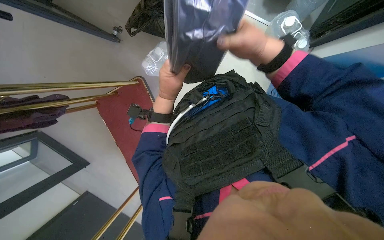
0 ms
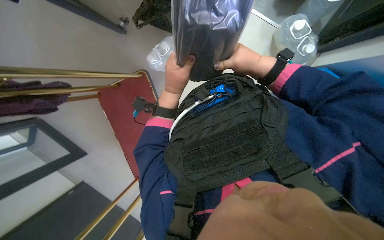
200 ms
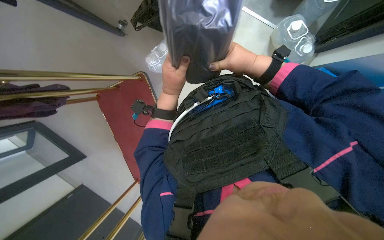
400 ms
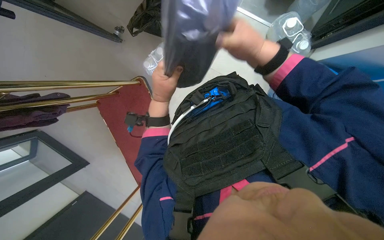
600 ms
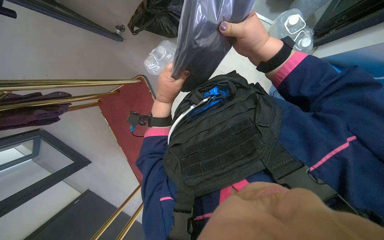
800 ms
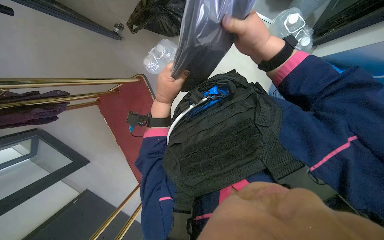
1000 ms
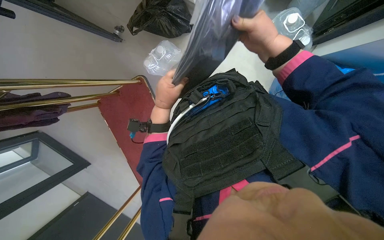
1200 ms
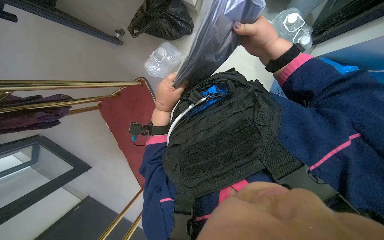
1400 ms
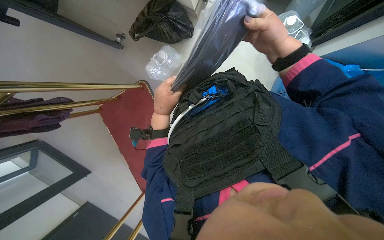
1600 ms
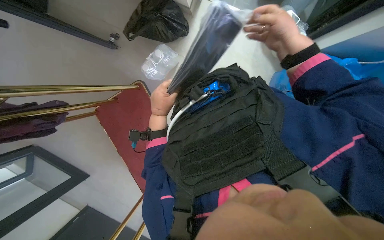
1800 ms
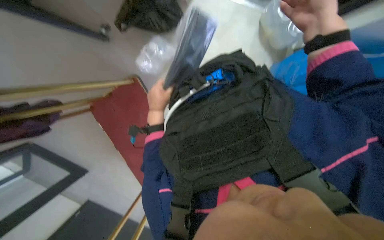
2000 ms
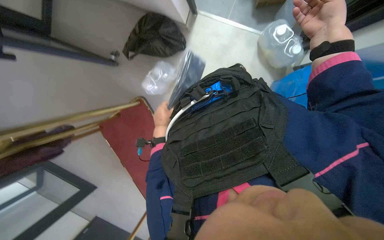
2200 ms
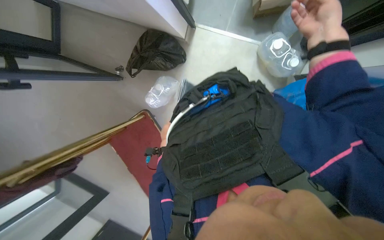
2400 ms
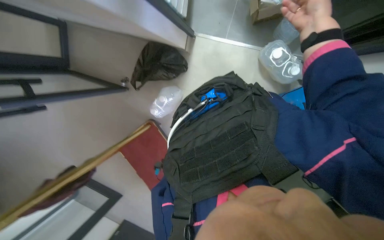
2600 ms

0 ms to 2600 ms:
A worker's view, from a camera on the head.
Job: organizing items.
The whole recording: Unpacking items from blue bag. The worker unpacks items from a blue bag and places them on the floor.
0 ms to 1200 ms: The hands make small movements and keep their place.
1200 ms to 2600 ms: The right hand goes roughly 15 cm to the right.

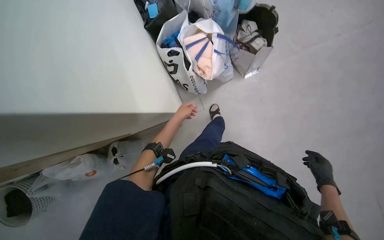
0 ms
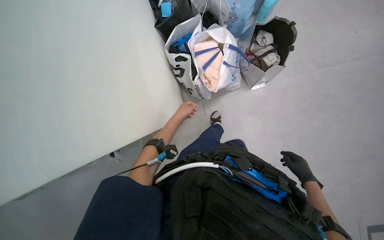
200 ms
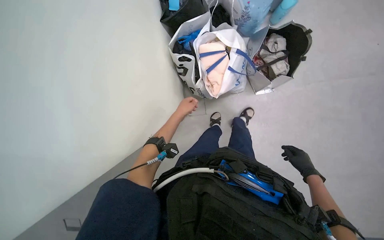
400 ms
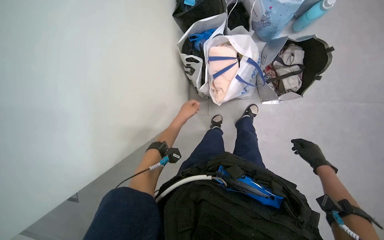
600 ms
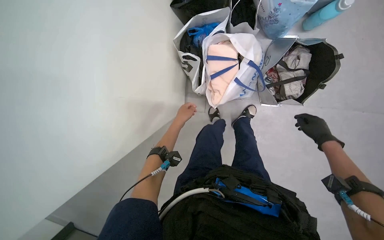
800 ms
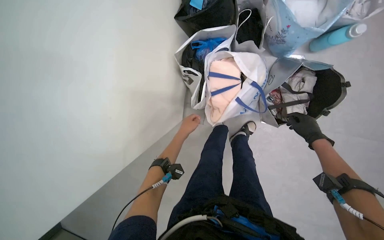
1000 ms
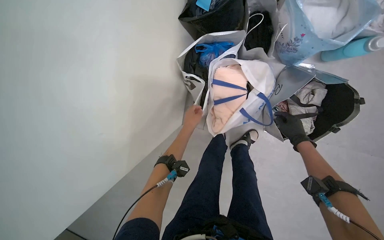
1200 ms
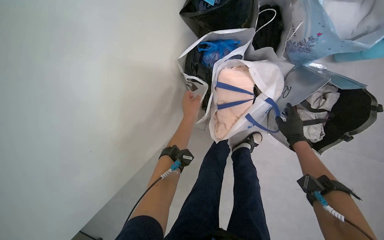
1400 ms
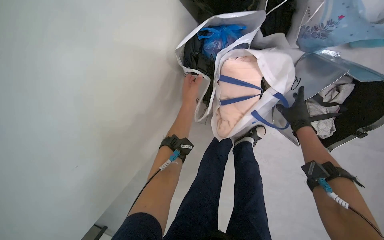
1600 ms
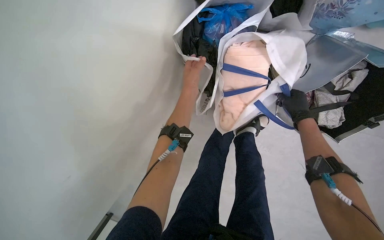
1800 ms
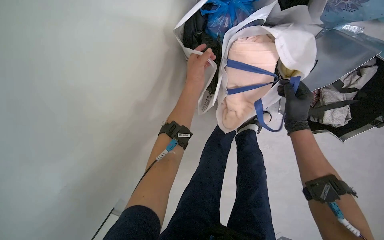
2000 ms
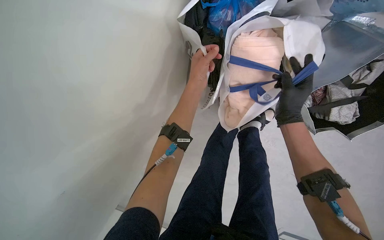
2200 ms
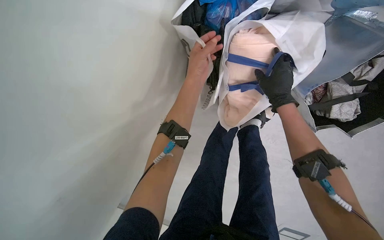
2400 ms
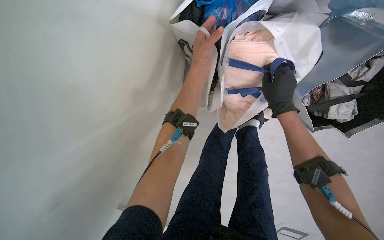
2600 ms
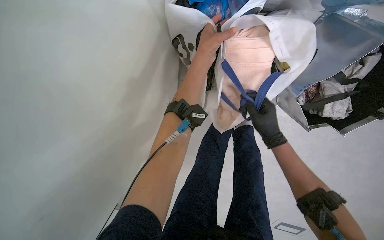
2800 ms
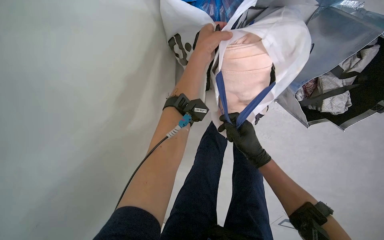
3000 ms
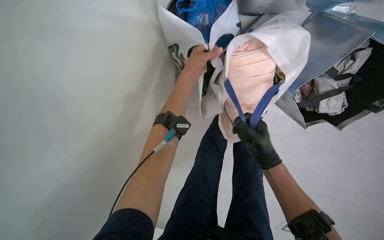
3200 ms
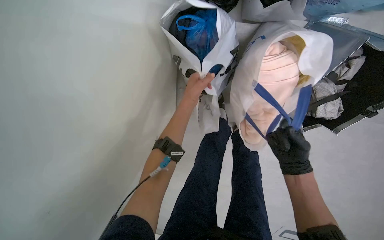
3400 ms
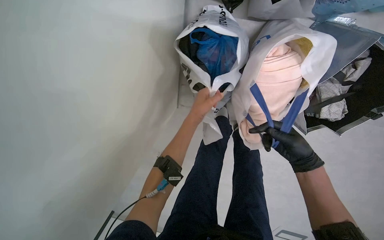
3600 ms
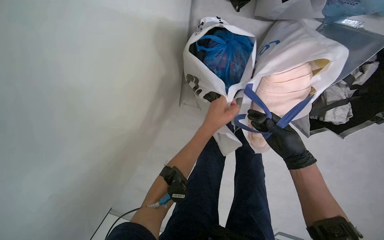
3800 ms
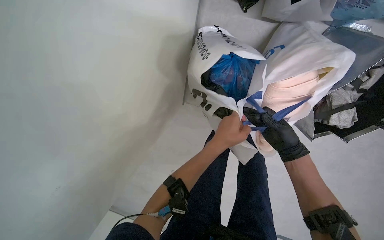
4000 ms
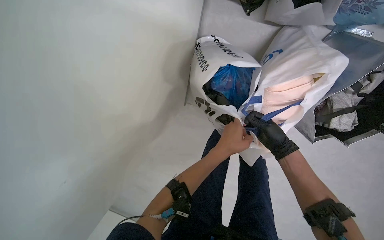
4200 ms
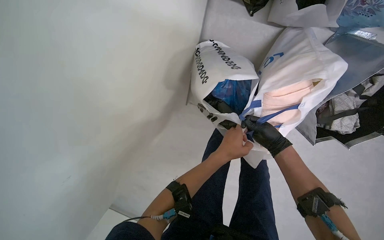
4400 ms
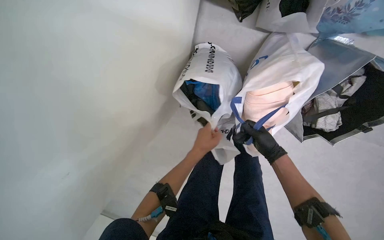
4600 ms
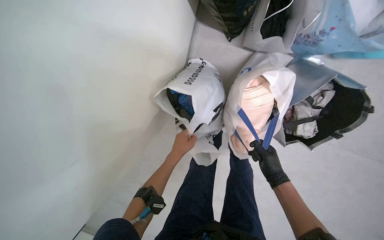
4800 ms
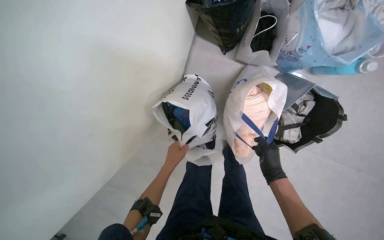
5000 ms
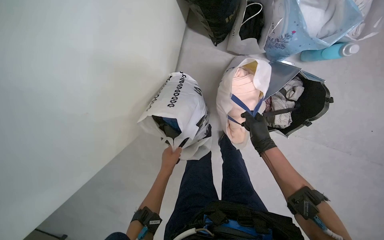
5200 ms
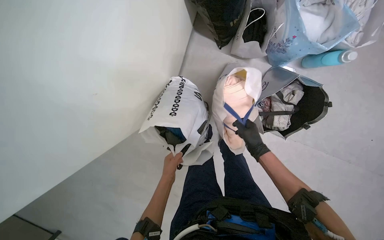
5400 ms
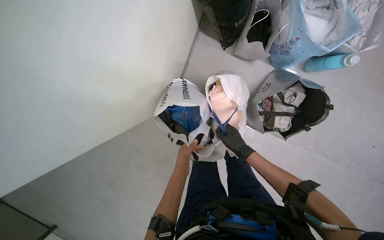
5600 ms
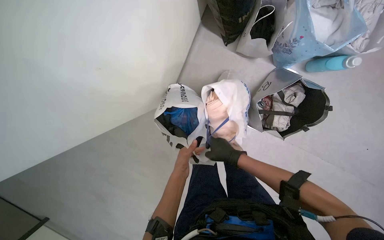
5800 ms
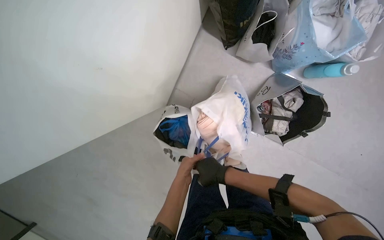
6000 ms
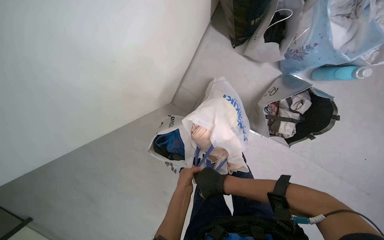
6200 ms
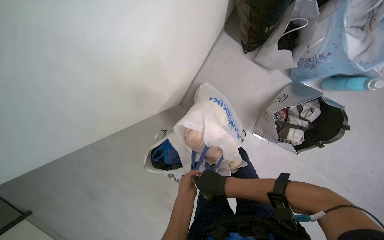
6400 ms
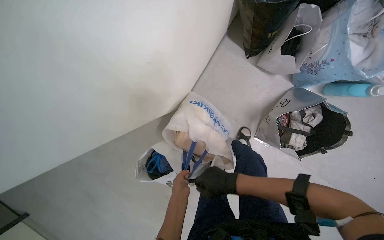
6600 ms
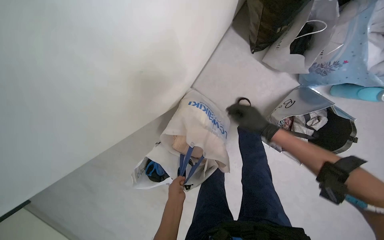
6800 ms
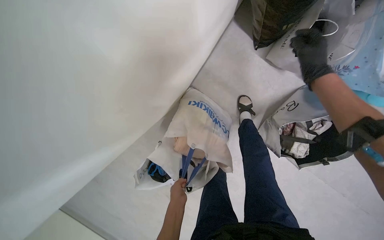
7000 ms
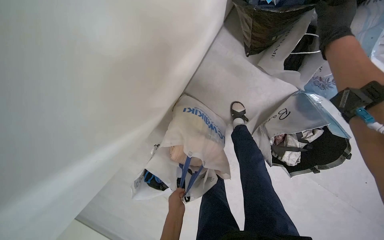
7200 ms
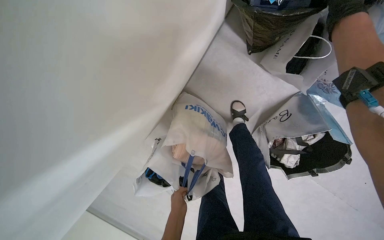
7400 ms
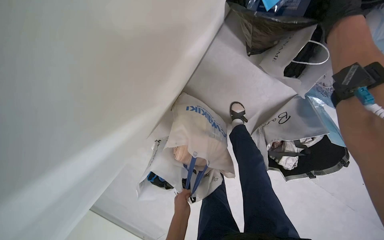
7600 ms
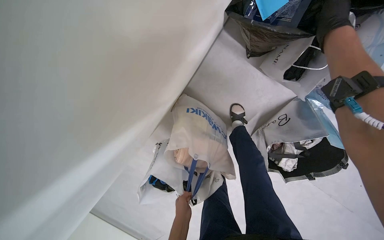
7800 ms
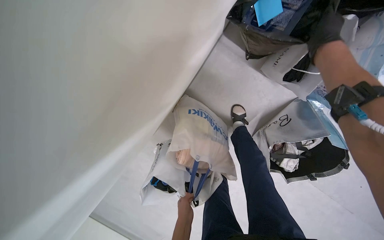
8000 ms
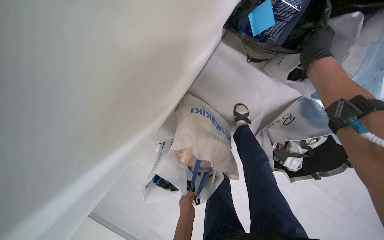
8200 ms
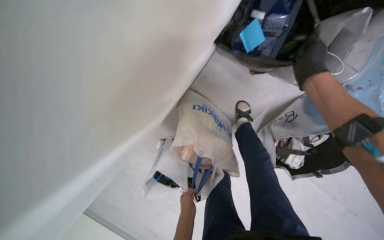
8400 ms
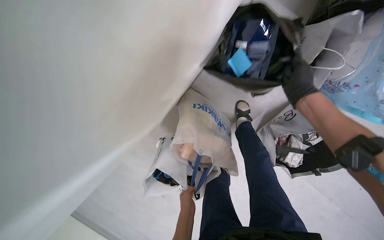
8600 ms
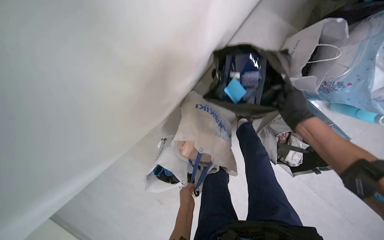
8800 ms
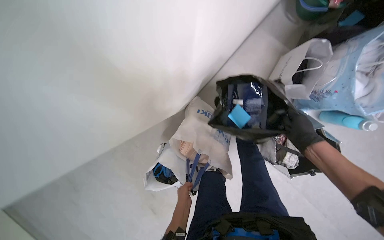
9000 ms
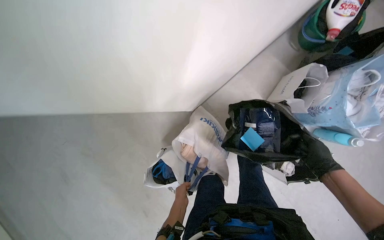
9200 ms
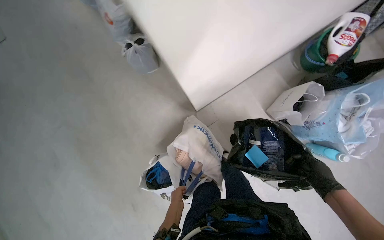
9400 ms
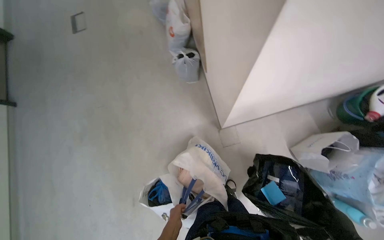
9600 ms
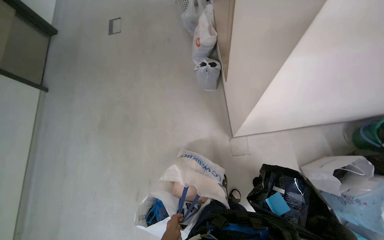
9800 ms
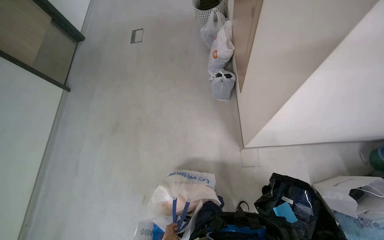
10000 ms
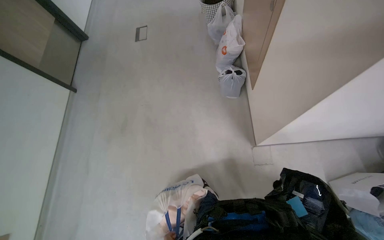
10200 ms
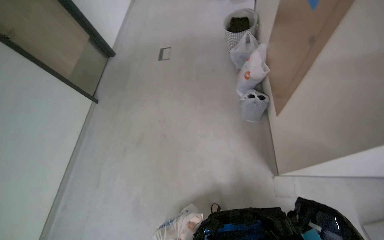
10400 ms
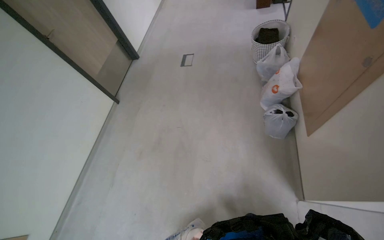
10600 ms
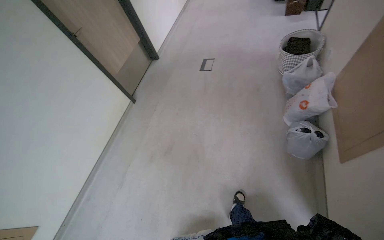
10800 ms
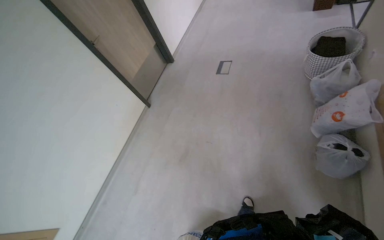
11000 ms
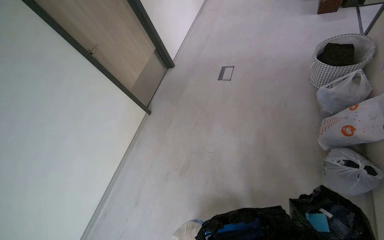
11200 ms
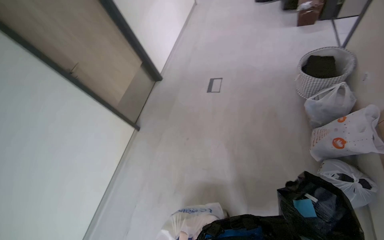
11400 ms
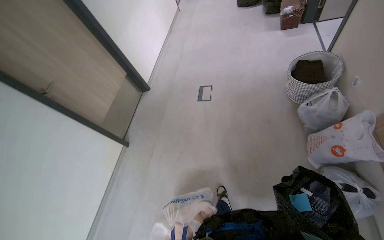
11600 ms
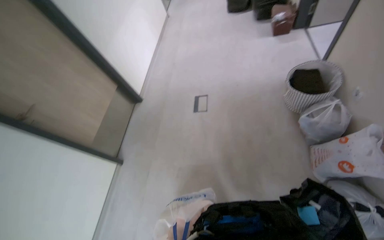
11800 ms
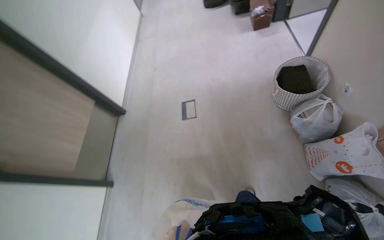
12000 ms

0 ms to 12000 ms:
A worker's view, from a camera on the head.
Job: organizing items.
The whole recording: Sorting items into bags. The worker sorts various items and places them into different bags.
0 ms to 1600 ms: The camera is carried some 70 cm. The camera pitches downward, by about 30 degrees. The scene rotates clockwise by about 30 degrees.
1600 ms to 3000 ms: The left hand goes roughly 10 cm up the picture. Meanwhile the right hand moves to the left and down the picture, approximately 20 cm.
3000 ms to 4400 ms: The left hand is displaced down the picture by roughly 20 cm.
4400 ms to 6000 ms: The wearer looks roughly 15 degrees further upward. The left hand moves down the picture, about 20 cm. Meanwhile the right hand heads down the picture and to the left, covering some 20 cm.
6000 ms to 7600 ms: The right hand travels up the picture and nearer to the camera by roughly 60 cm.
7600 ms to 9000 ms: The right hand moves down the picture and farther from the camera, approximately 30 cm.
9000 ms to 10400 ms: The wearer moves some 40 cm. The head turns to the left by about 45 degrees. The view tips upward by about 25 degrees.
10400 ms to 12000 ms: The camera is carried roughly 1 m.

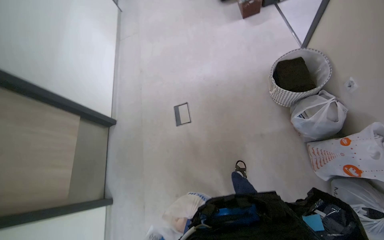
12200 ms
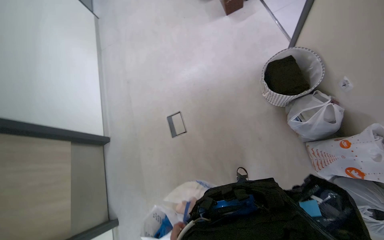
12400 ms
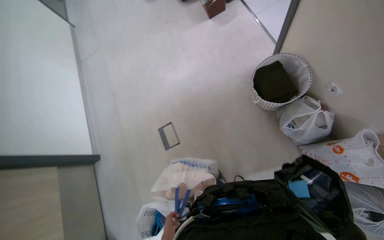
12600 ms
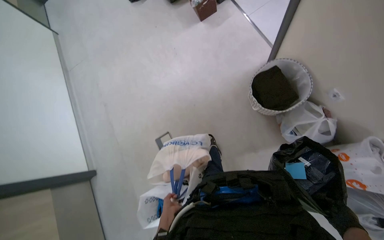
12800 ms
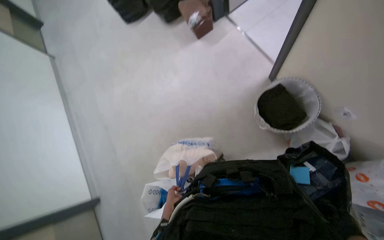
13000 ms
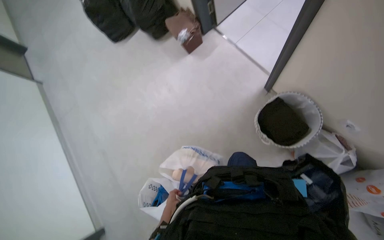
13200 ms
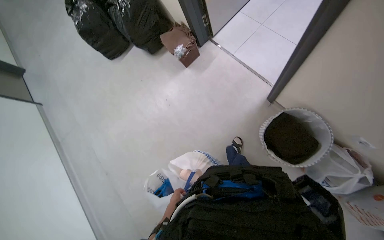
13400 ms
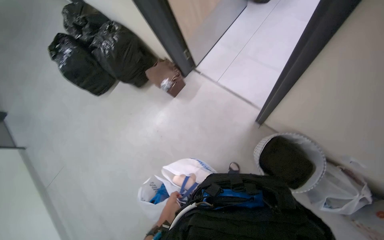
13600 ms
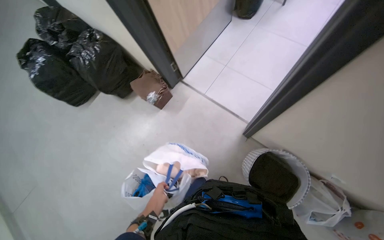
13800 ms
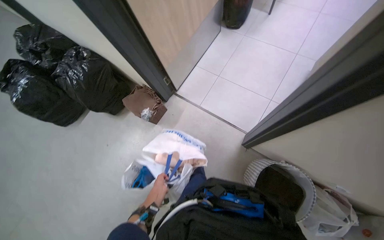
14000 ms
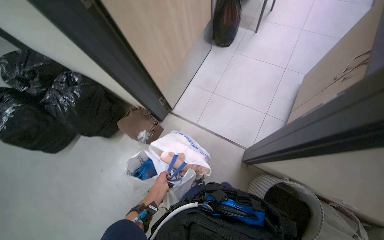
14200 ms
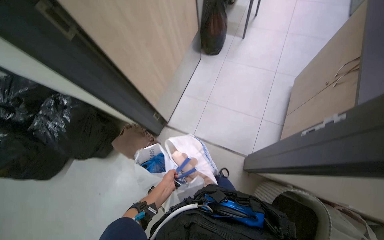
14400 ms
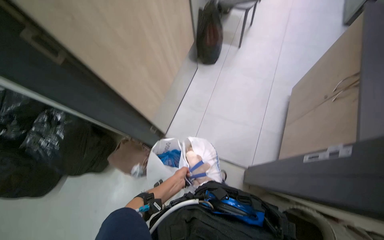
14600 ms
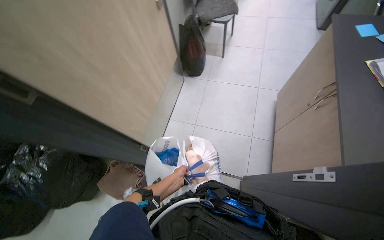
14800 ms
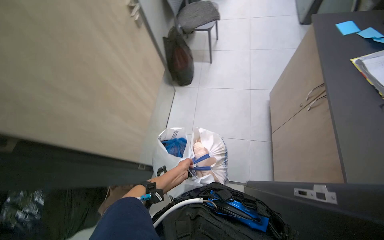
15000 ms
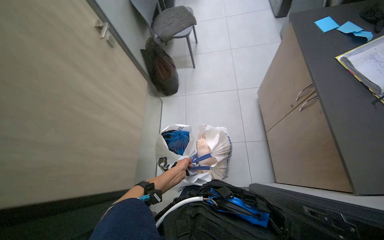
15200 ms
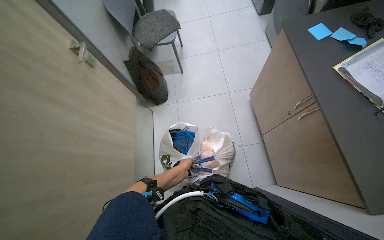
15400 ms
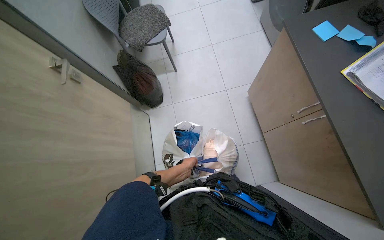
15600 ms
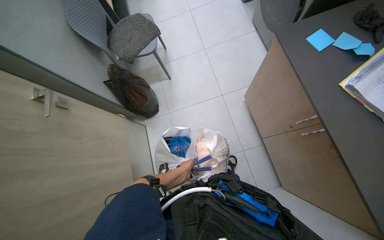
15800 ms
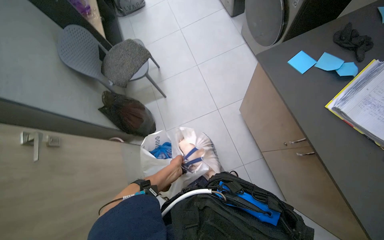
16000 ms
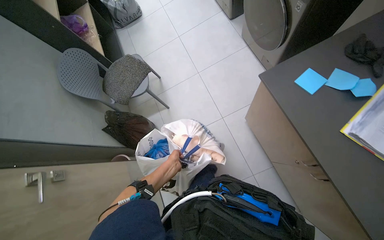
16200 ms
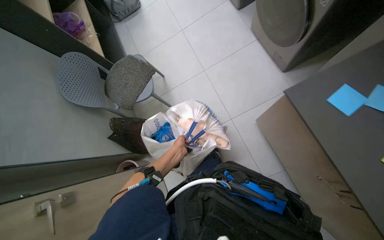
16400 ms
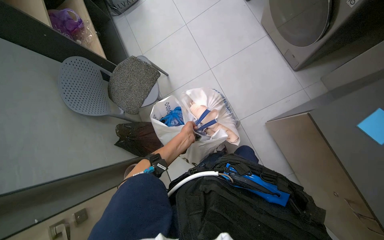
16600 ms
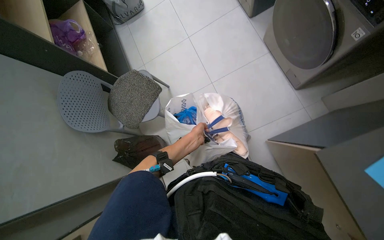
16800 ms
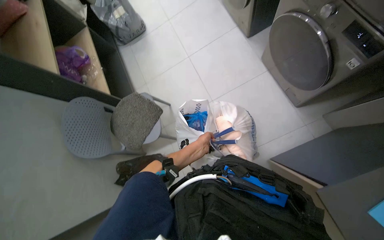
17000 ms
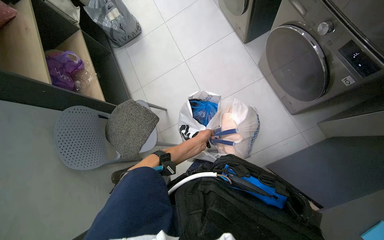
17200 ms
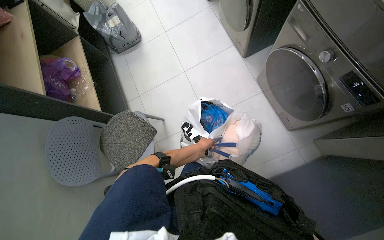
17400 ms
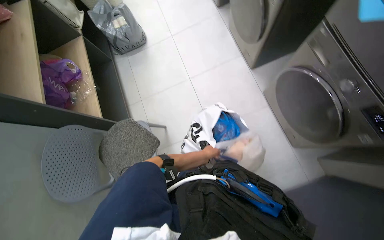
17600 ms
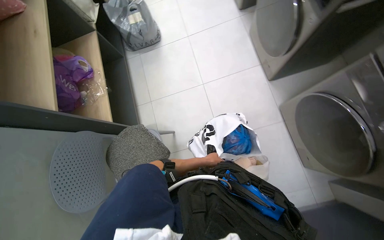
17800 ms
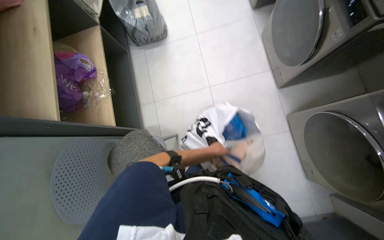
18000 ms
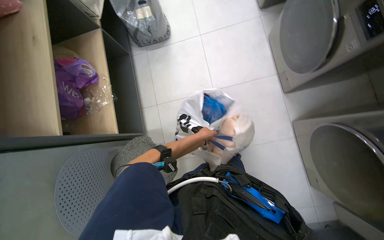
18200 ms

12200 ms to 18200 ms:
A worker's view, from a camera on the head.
Job: organizing items.
The whole recording: Sorting items into bags. The worker sorts various items and places them into different bags.
12200 ms to 13800 ms: The wearer moves some 1 m. The head rotates roughly 40 degrees to the right.
13800 ms to 15200 ms: The head travels about 60 cm. The head rotates about 40 degrees to the right.
15200 ms to 16600 ms: The camera is carried approximately 90 cm.
16600 ms to 18200 ms: The camera is carried approximately 90 cm.
